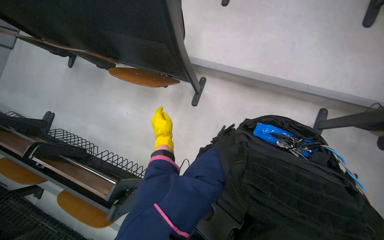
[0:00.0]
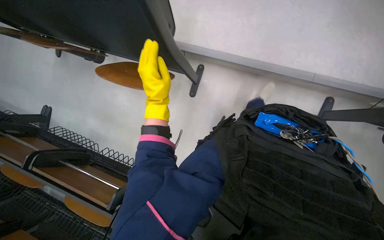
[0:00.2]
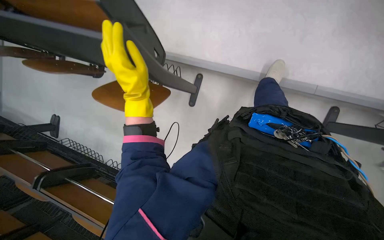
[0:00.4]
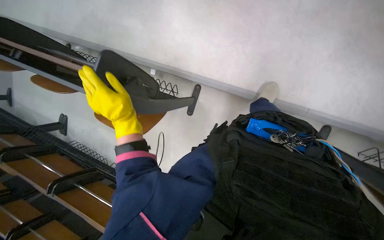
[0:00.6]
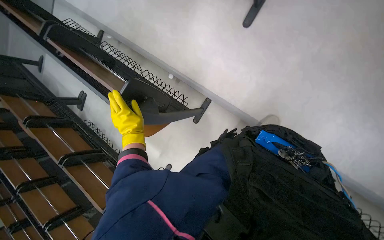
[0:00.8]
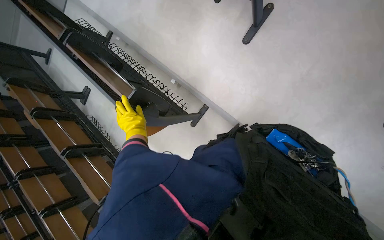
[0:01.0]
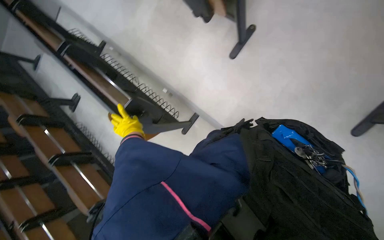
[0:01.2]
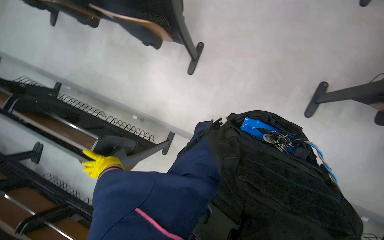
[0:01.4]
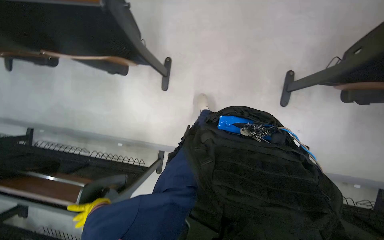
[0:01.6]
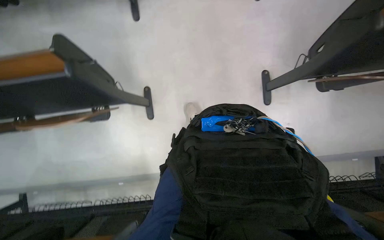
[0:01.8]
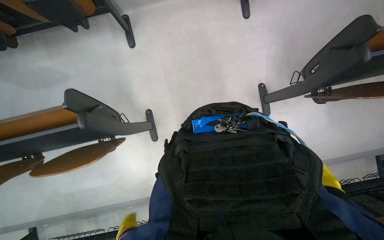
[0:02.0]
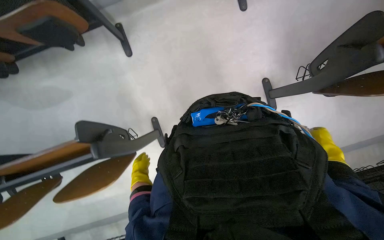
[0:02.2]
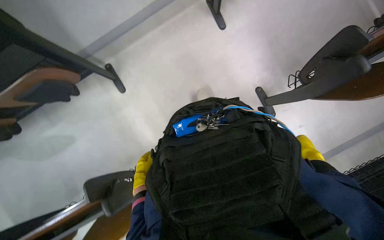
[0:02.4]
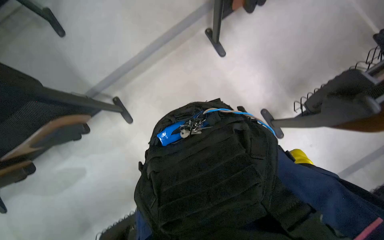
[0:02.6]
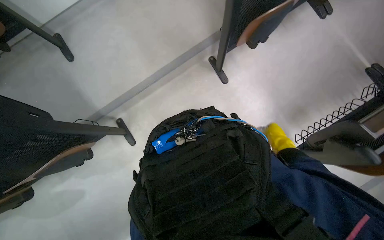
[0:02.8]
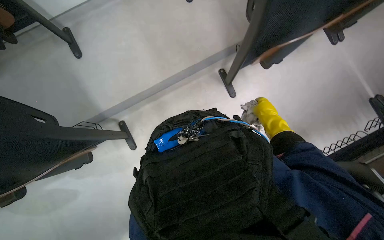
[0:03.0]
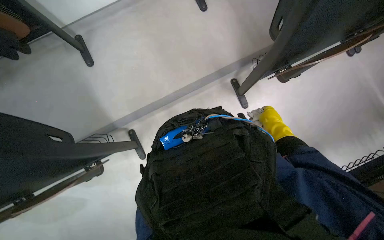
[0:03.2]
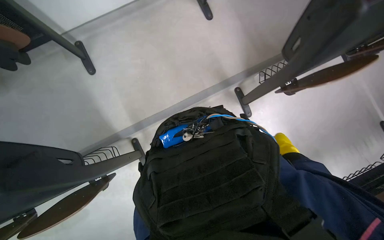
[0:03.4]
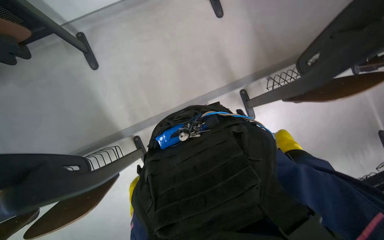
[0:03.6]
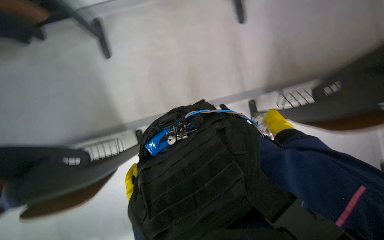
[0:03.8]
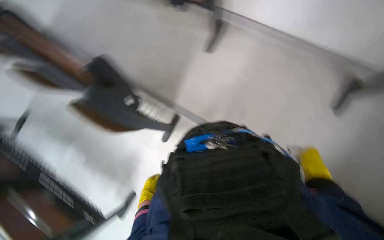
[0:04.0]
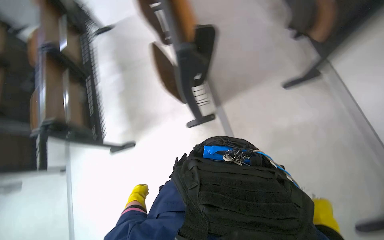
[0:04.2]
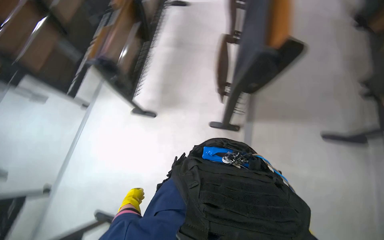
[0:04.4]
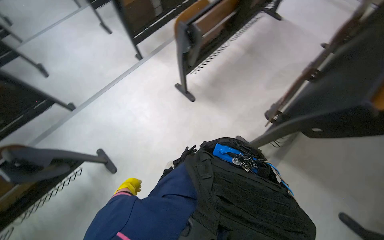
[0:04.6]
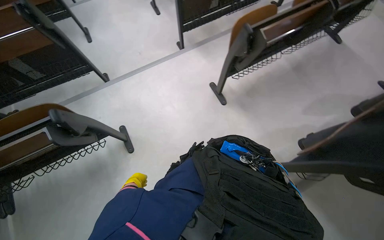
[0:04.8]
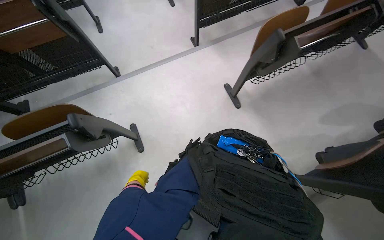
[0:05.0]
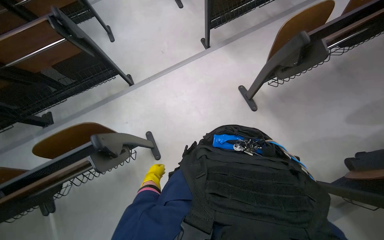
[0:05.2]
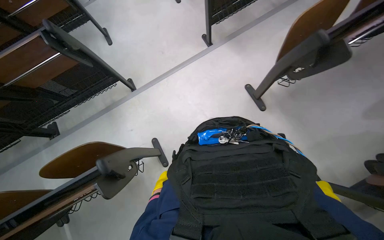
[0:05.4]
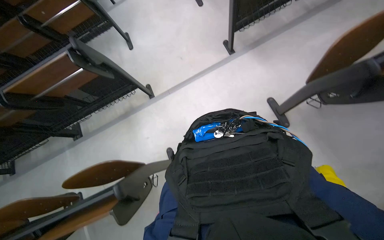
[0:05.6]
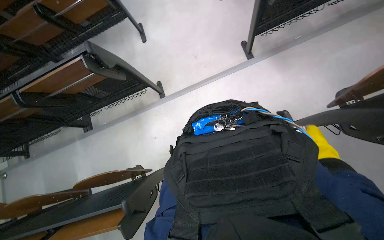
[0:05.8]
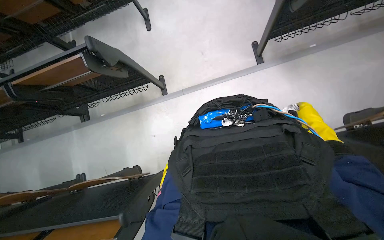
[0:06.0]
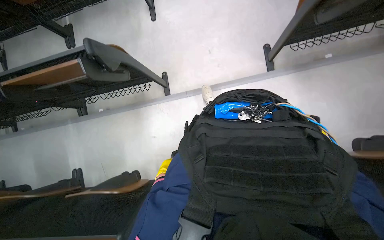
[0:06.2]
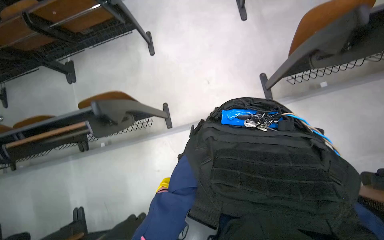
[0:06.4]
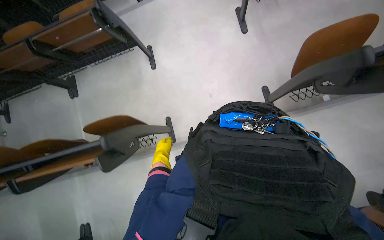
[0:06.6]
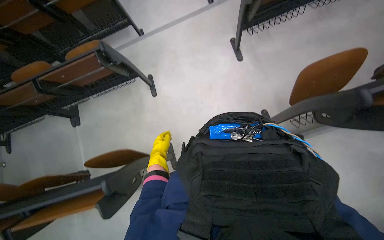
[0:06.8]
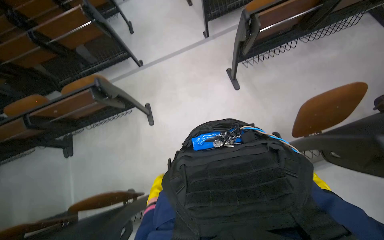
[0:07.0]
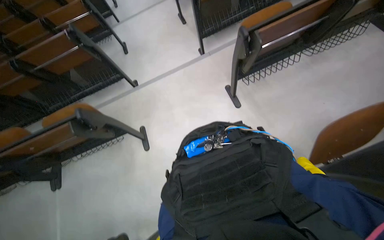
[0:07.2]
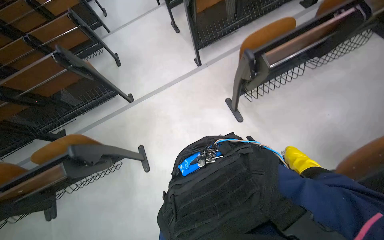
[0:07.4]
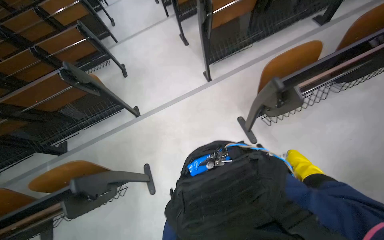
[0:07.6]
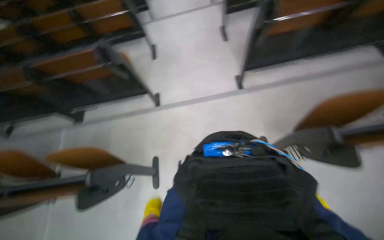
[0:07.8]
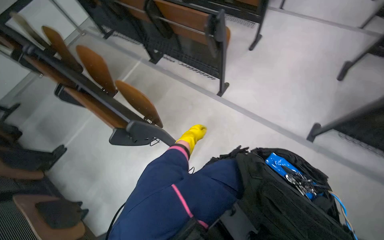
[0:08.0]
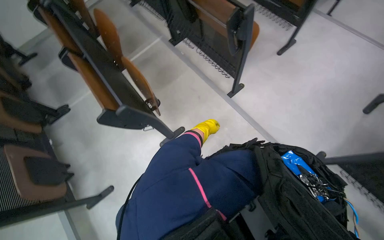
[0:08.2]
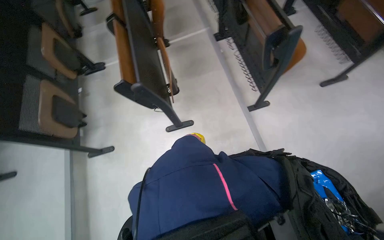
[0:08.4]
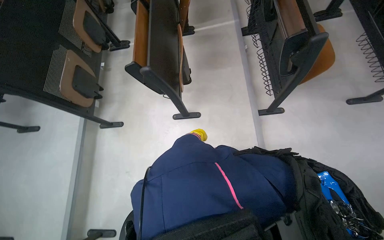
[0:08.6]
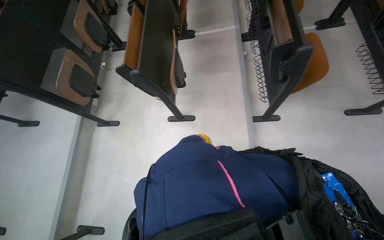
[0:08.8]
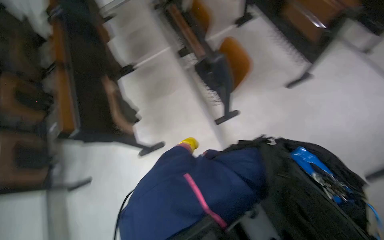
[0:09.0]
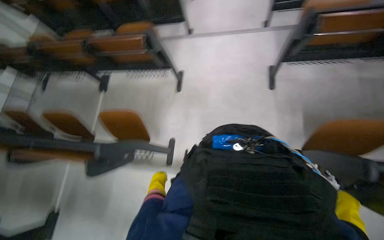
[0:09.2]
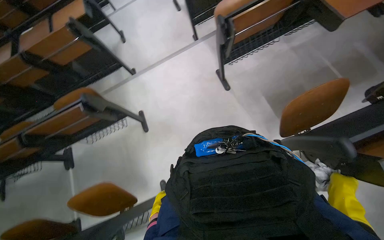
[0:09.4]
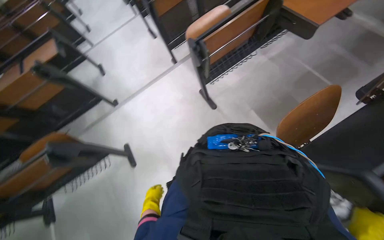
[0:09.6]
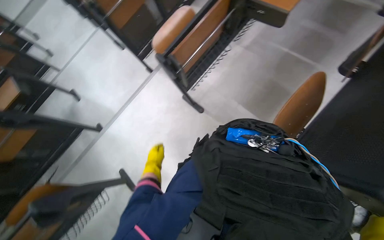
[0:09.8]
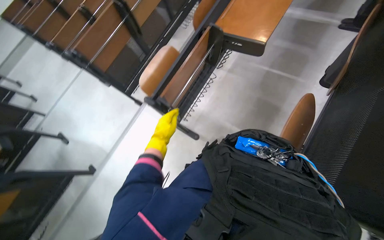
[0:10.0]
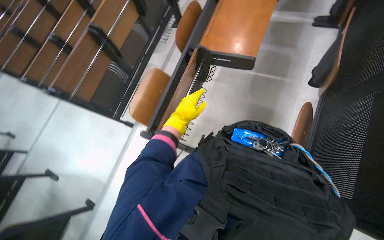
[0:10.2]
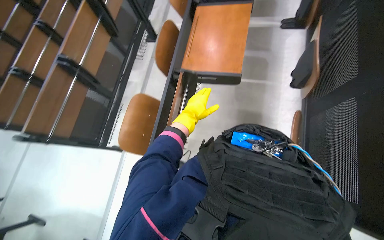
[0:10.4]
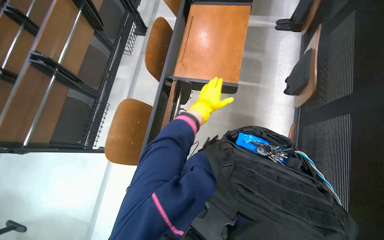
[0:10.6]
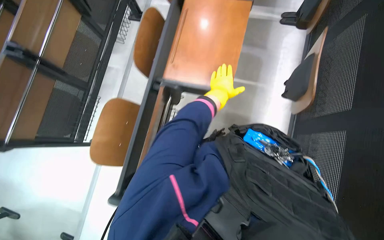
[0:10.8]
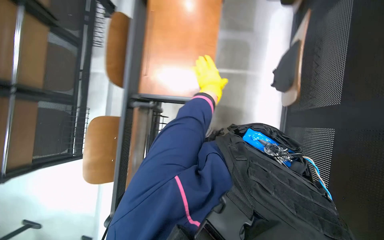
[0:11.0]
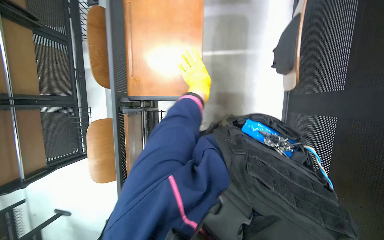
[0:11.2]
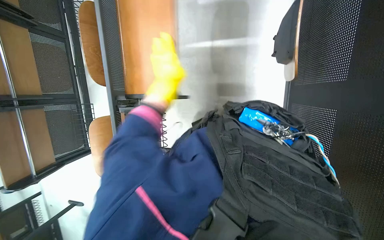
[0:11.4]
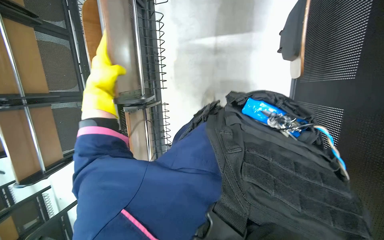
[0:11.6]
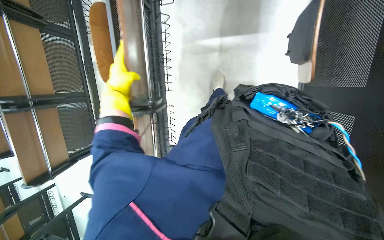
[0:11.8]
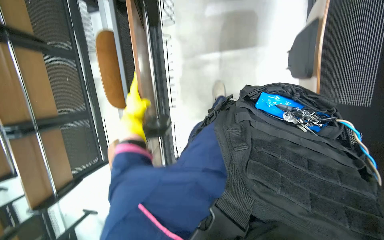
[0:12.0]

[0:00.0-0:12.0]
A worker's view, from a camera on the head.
Job: organizing items.
The whole recording: Folding Lecture Hall Desks. The worker folds the lecture hall desks.
0:00.0 to 0:01.6: The view tilts roughly 15 degrees upward.
0:01.6 to 0:03.0: The view tips upward by approximately 30 degrees. Everything in view rotates roughly 35 degrees counterclockwise.
0:03.0 to 0:04.4: The wearer looks some 30 degrees further to the left. The wearer looks about 20 degrees further upward.
0:04.4 to 0:06.0: The head travels about 80 cm. The head rotates some 30 degrees to the left. The view tips downward by roughly 15 degrees.
0:06.0 to 0:07.6: The camera travels about 1.5 m. The camera pitches upward, by about 20 degrees.
0:07.6 to 0:09.0: The wearer moves roughly 70 cm. The head turns to the left by approximately 90 degrees.
0:09.0 to 0:10.4: The camera travels about 90 cm. The head turns to the right by some 145 degrees. The view tilts about 35 degrees upward.
0:10.4 to 0:12.0: The head travels roughly 50 cm. The view tilts approximately 25 degrees downward.

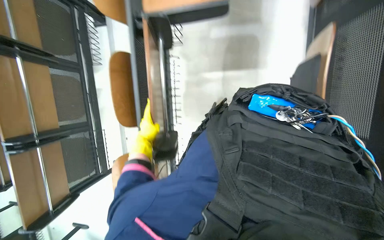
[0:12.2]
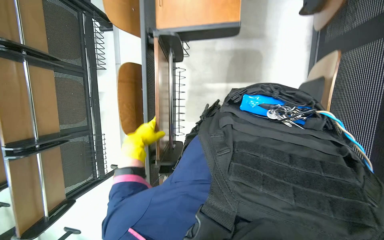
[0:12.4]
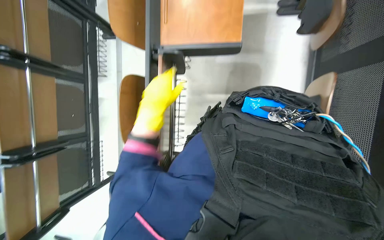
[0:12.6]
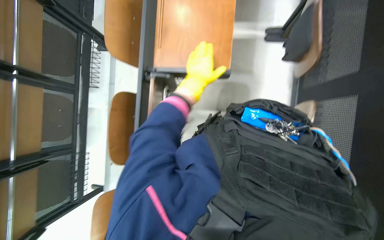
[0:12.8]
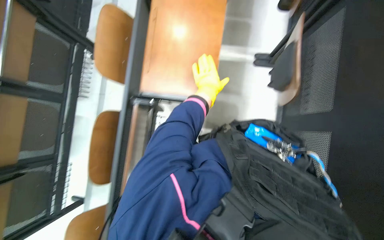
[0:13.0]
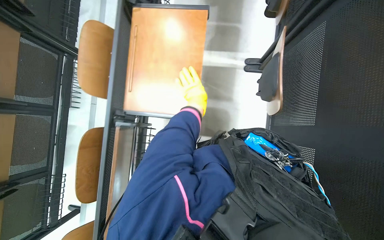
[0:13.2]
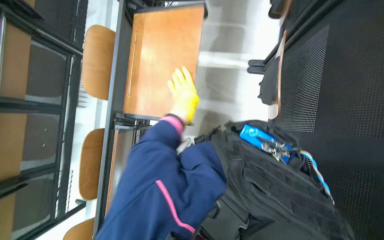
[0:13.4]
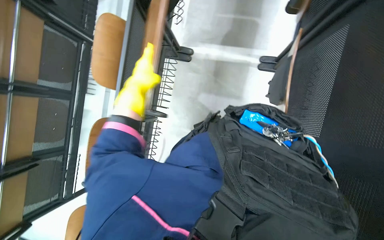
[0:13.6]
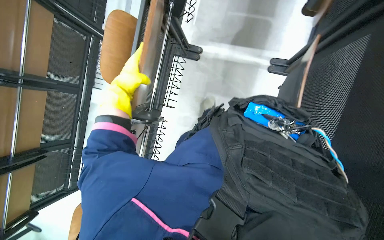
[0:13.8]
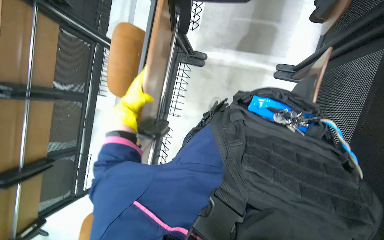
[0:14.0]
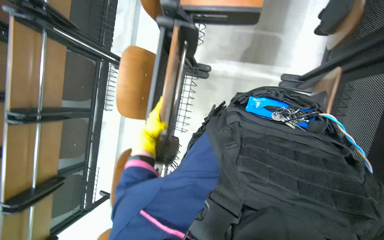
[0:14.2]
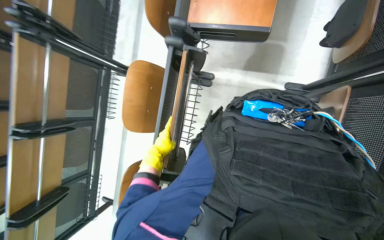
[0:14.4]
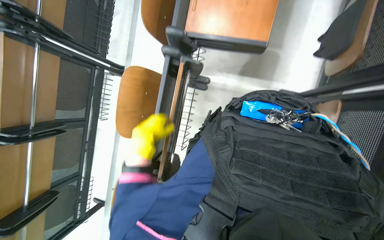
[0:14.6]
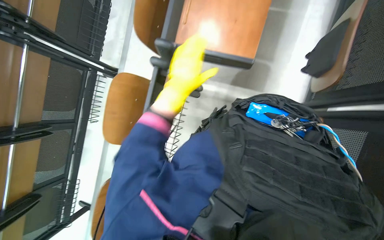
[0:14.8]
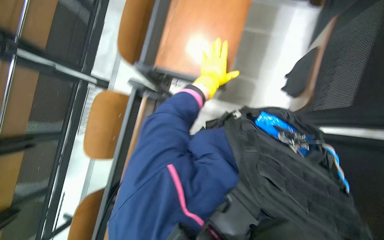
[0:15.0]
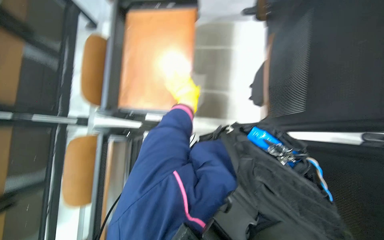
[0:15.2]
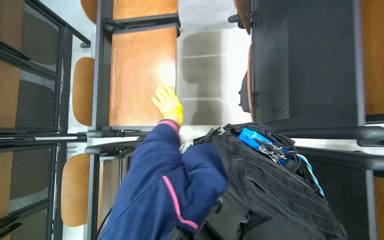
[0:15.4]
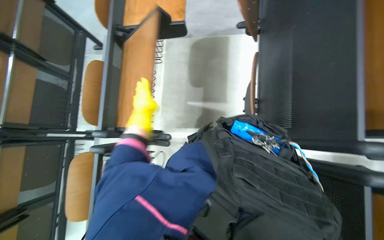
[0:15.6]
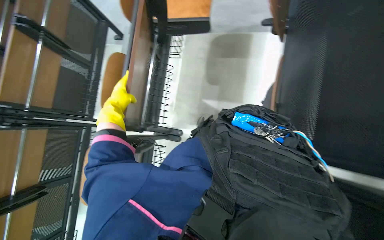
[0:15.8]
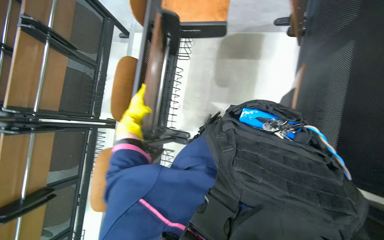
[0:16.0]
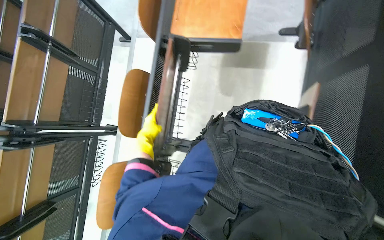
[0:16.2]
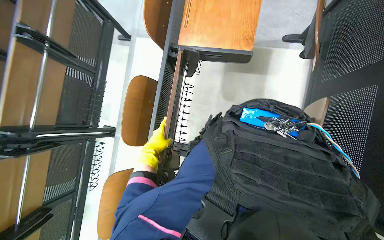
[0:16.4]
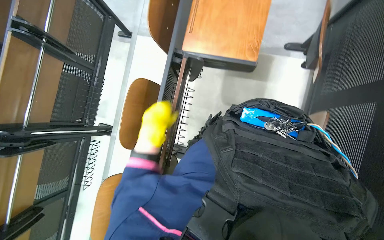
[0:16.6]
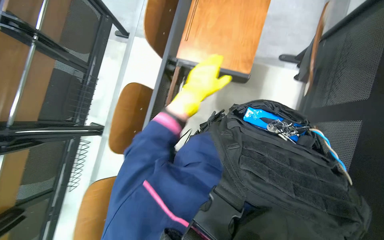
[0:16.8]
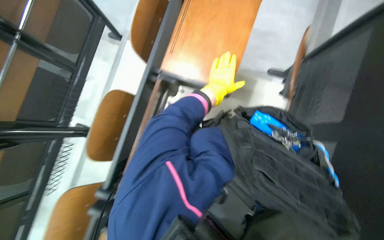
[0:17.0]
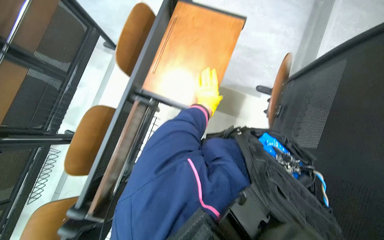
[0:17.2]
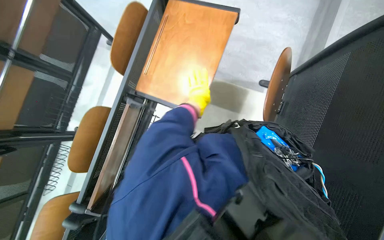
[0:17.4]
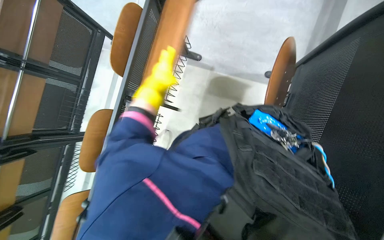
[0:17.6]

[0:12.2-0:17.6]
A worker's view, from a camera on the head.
Job: organizing items.
The whole recording: Folding Lecture Hall Desks. The worker folds the lecture hall desks.
0:12.2 to 0:13.6: The left hand travels up the picture by about 50 cm, and goes to the right and returns, roughly 35 cm each way.
0:13.6 to 0:15.0: The left hand goes approximately 25 cm to the right.
0:15.0 to 0:16.2: The left hand shifts roughly 25 cm to the left.
0:16.2 to 0:17.6: The head travels some 40 cm.

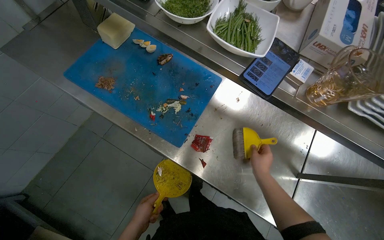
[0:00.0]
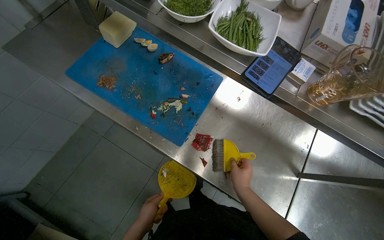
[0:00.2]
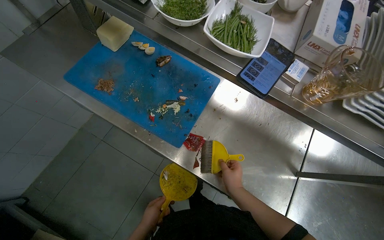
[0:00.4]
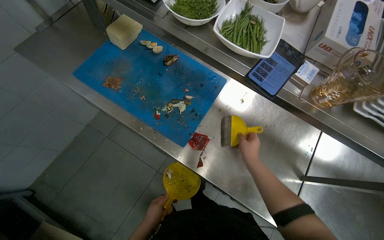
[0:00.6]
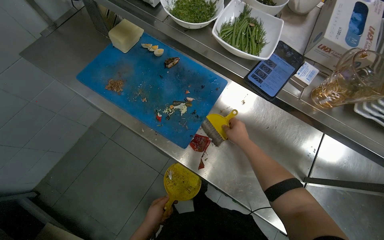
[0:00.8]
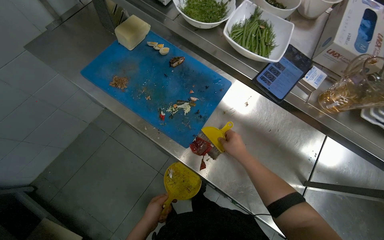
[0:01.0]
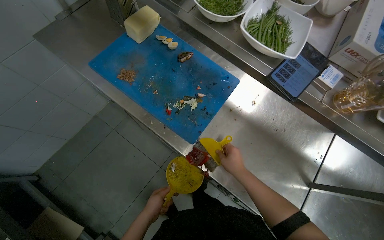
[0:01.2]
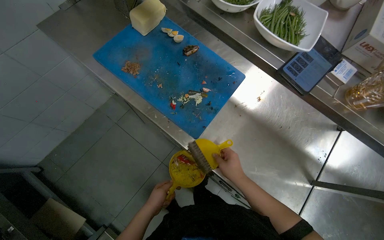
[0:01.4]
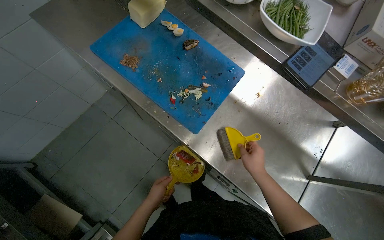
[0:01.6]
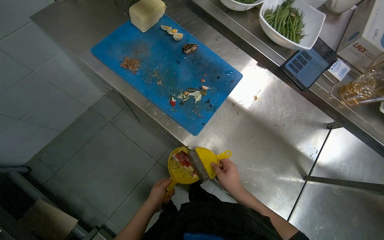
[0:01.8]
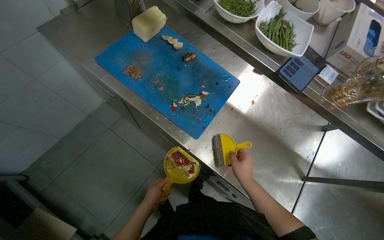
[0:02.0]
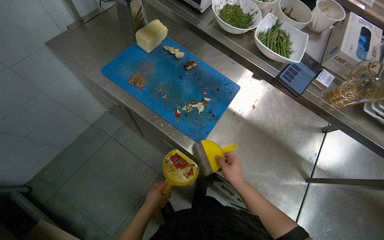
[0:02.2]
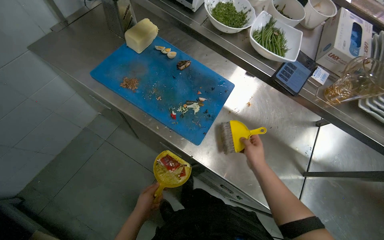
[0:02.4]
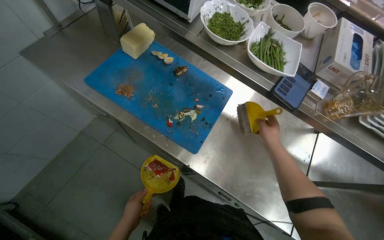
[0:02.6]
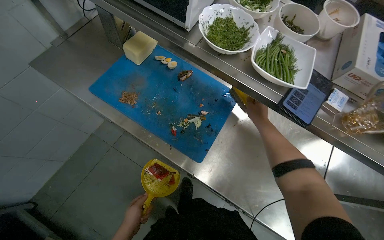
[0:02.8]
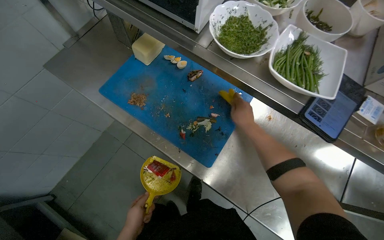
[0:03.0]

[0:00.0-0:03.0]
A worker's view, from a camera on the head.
Job: cleaning kitchen.
The whole recording: Sweeping food scraps from counter. The worker sweeps food scraps from the metal counter and cutting board into a dustpan.
0:00.0 to 0:01.6: The right hand travels up the picture and back again, roughly 10 cm each way.
0:01.6 to 0:03.0: The left hand is displaced to the left by about 10 cm; the right hand moves up the picture, approximately 25 cm.
